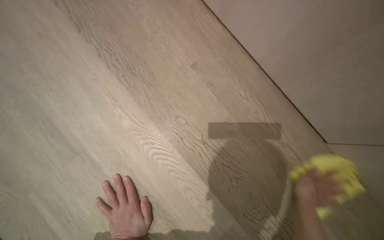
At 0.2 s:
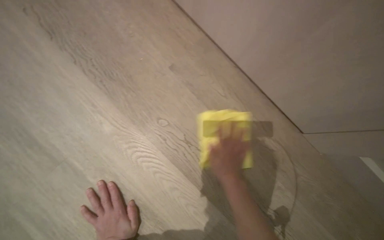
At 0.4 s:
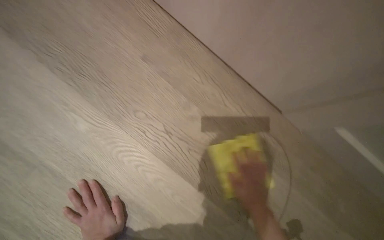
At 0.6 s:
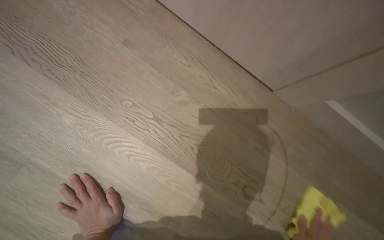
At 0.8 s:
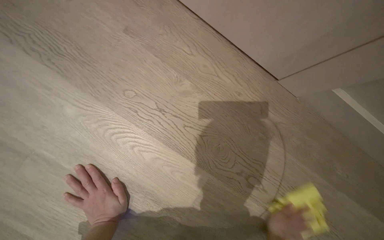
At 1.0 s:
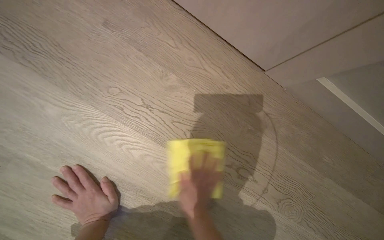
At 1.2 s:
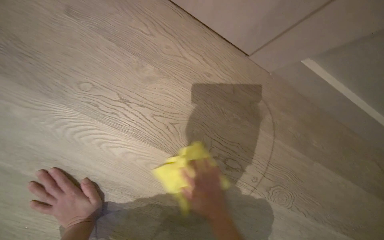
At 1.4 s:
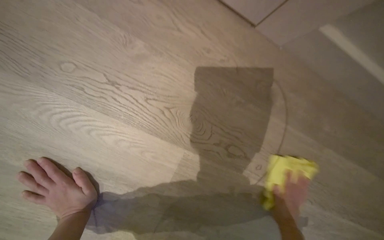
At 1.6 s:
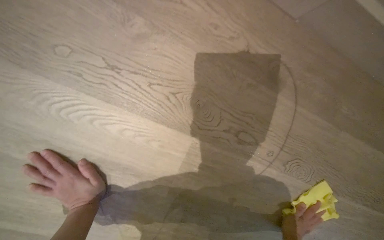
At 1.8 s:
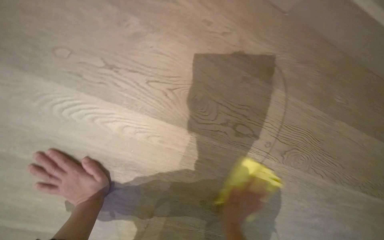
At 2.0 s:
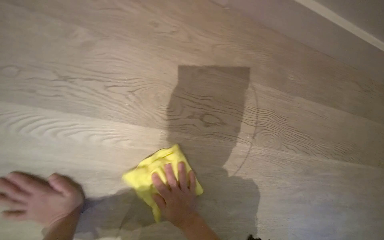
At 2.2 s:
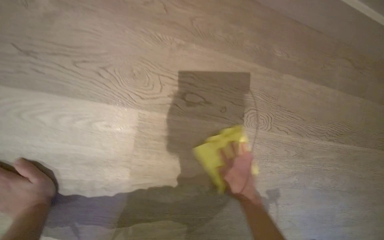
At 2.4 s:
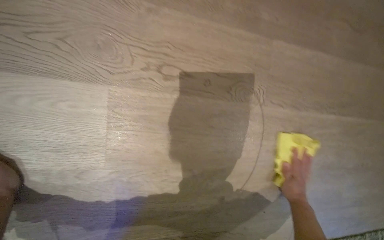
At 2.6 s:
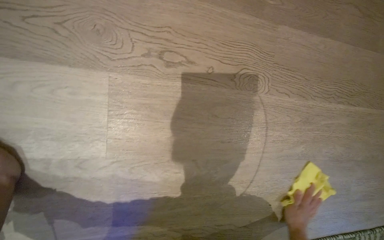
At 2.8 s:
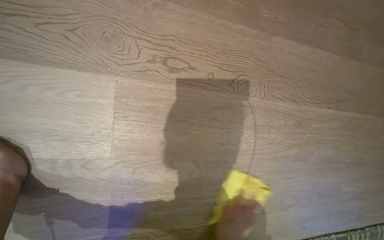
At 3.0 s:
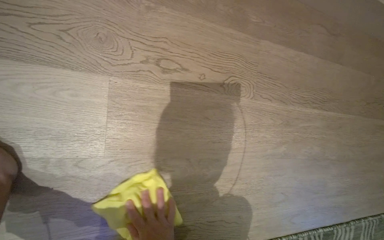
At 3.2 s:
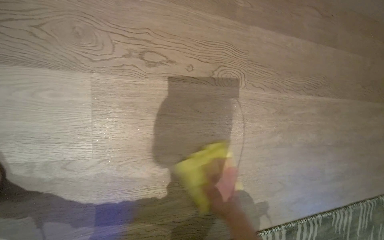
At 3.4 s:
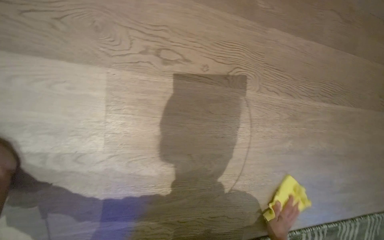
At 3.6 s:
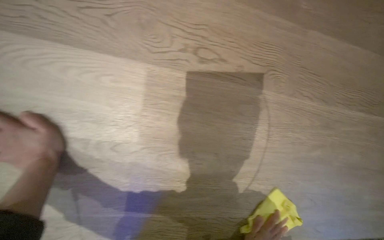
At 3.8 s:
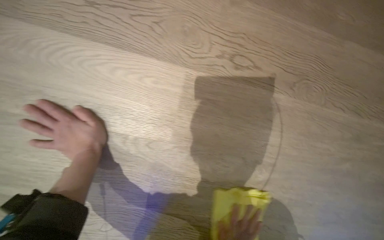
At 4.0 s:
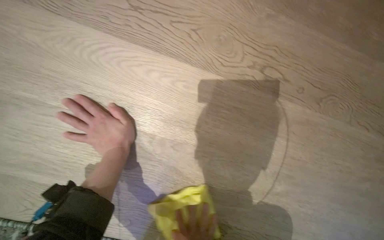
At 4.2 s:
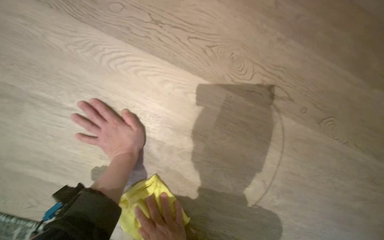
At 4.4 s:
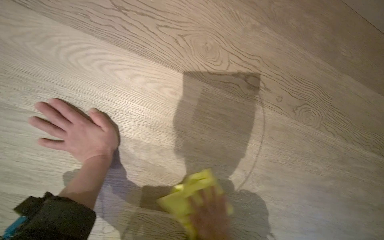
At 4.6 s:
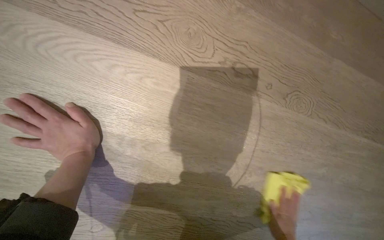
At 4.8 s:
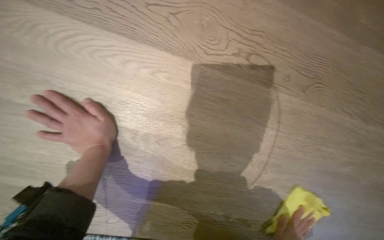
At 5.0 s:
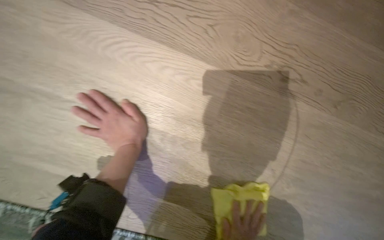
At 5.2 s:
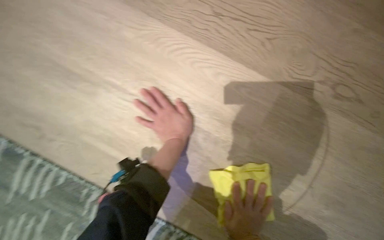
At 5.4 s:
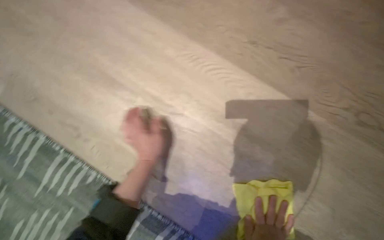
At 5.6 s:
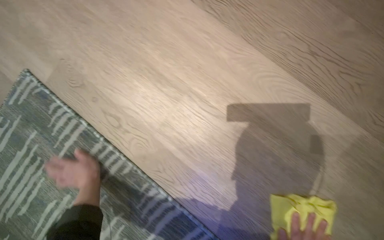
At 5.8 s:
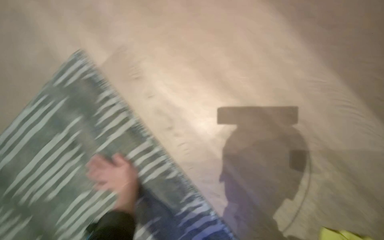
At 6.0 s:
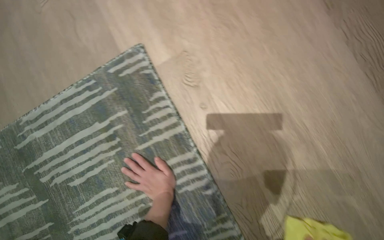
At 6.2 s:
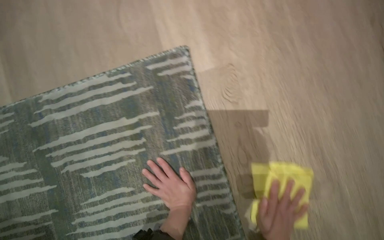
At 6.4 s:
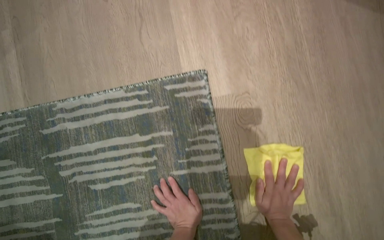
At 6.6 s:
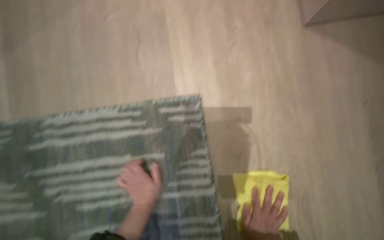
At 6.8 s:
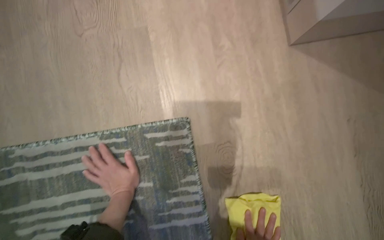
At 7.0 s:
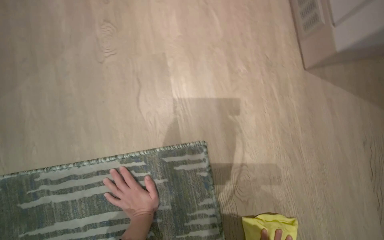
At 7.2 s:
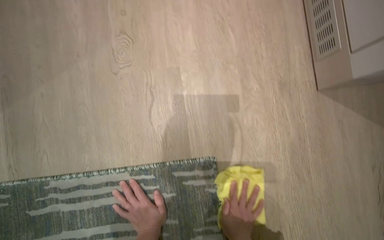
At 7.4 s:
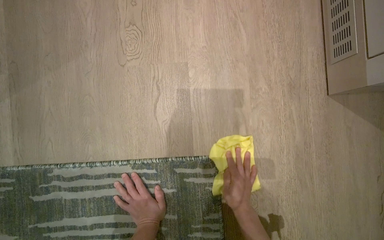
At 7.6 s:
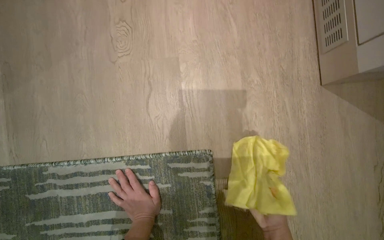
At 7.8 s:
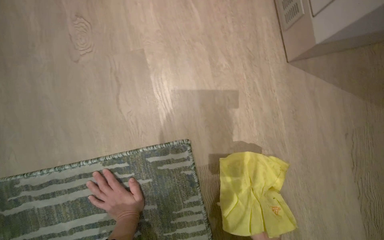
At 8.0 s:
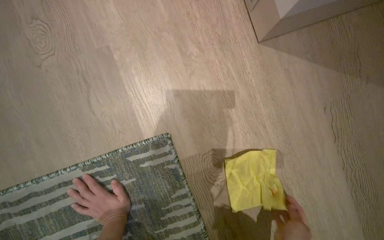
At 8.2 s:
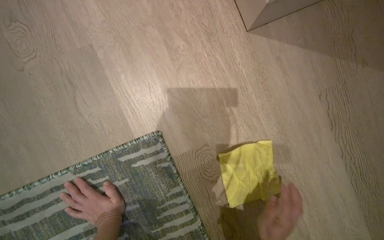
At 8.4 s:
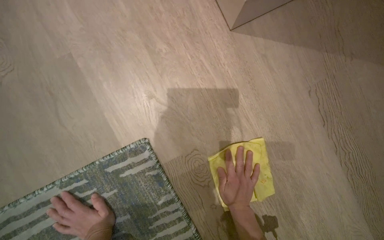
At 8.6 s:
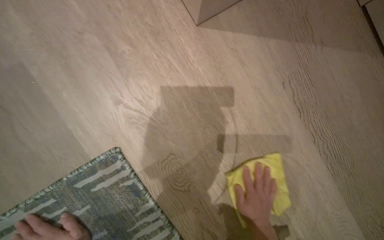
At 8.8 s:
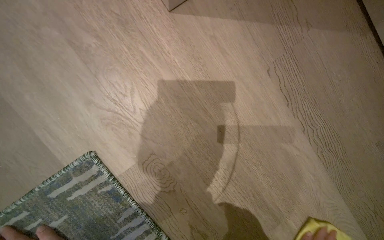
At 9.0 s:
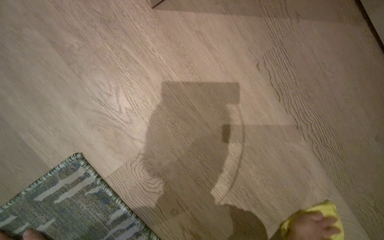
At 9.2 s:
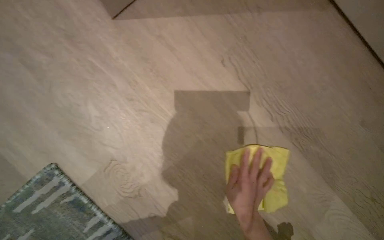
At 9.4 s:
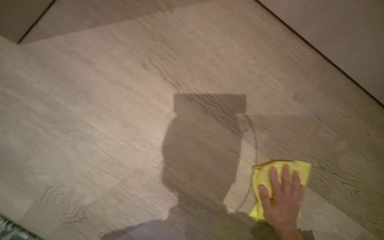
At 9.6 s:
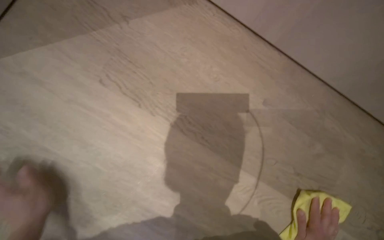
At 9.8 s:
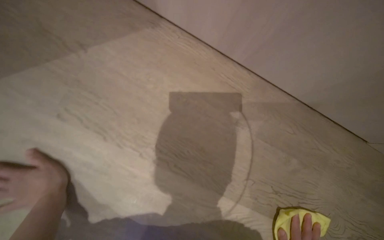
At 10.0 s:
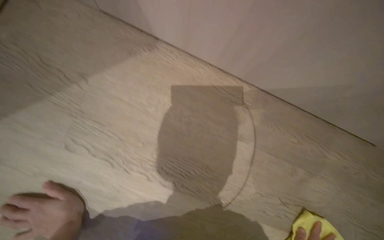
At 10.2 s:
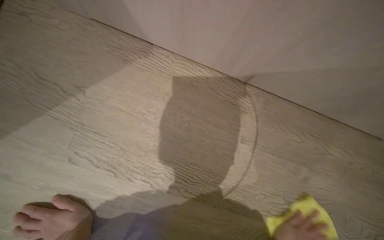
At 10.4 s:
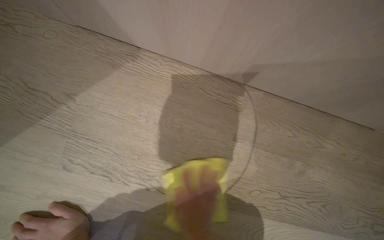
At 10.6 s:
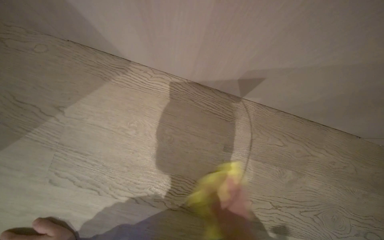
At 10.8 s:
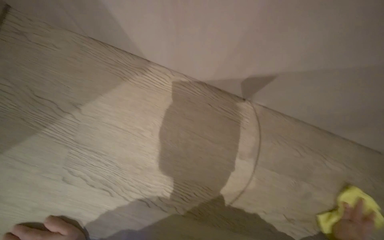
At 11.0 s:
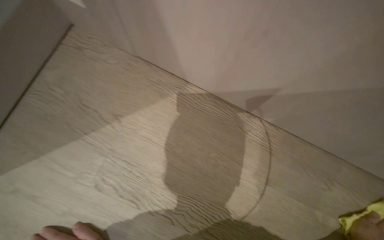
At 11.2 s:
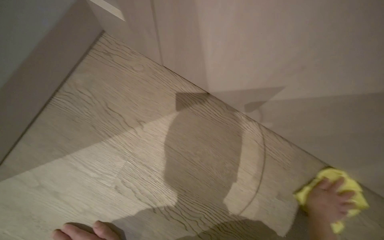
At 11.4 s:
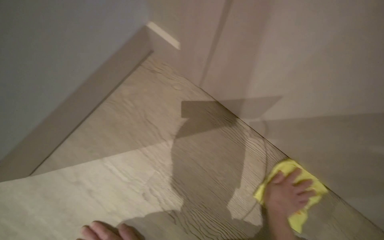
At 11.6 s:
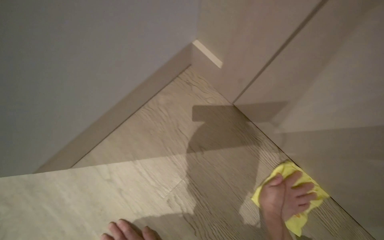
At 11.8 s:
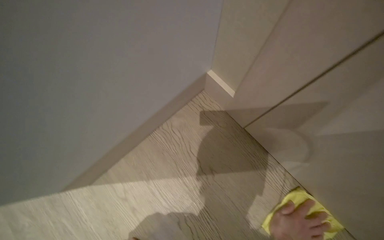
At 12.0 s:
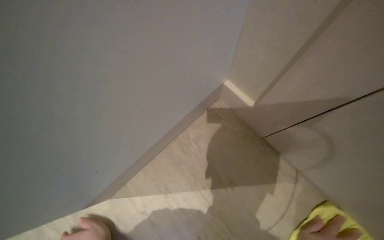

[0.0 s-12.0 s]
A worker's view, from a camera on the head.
Job: mopping floor.
The whole recording: Wiping room floor. The worker kneels and wipes the room floor with a yellow cloth.
0.0 to 1.6 s: The view tilts some 20 degrees downward.
4.4 to 6.0 s: The head travels some 50 cm. The wearer looks some 50 degrees further to the left.
6.0 to 7.6 s: The camera is carried about 40 cm.
7.6 to 9.0 s: The scene rotates counterclockwise by roughly 30 degrees.
9.0 to 10.4 s: The head travels about 50 cm. The scene rotates counterclockwise by roughly 35 degrees.
10.4 to 12.0 s: The wearer's head swings about 20 degrees to the left. The view tilts some 10 degrees upward.

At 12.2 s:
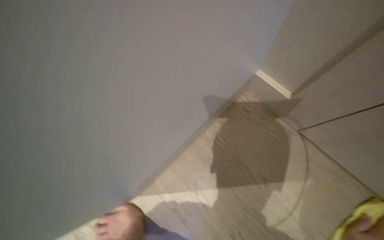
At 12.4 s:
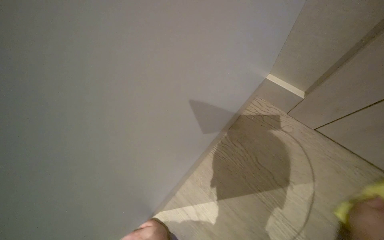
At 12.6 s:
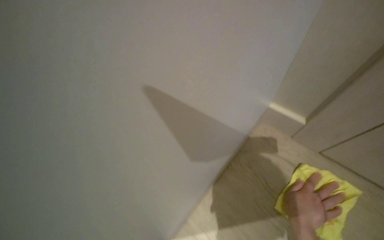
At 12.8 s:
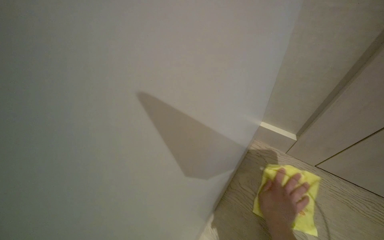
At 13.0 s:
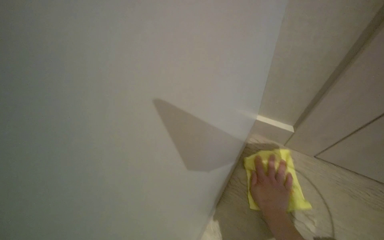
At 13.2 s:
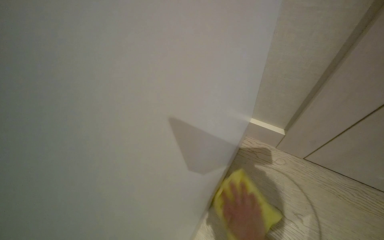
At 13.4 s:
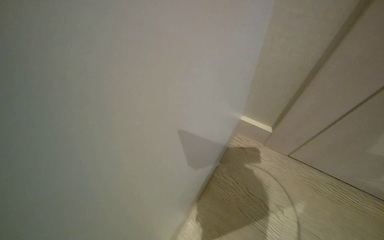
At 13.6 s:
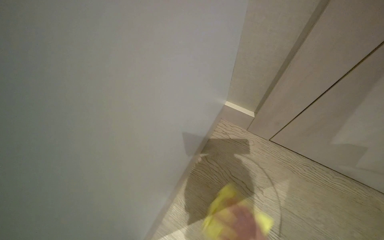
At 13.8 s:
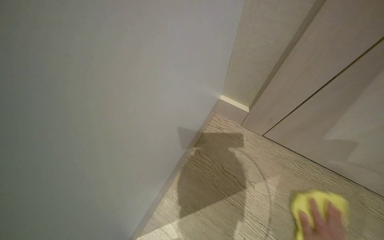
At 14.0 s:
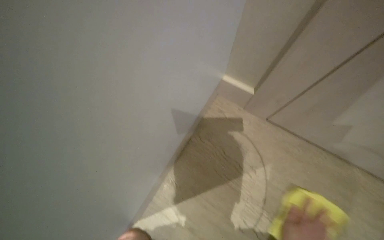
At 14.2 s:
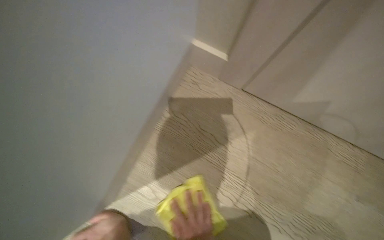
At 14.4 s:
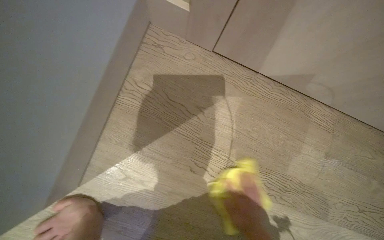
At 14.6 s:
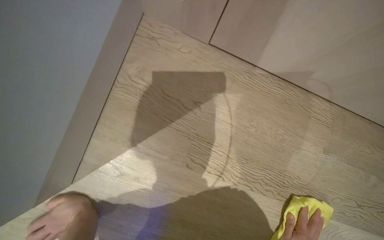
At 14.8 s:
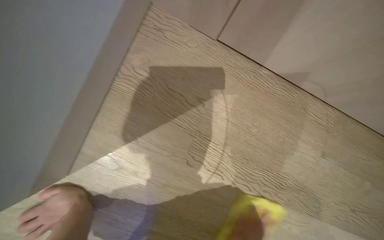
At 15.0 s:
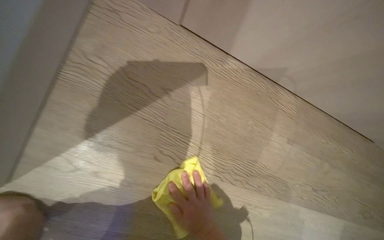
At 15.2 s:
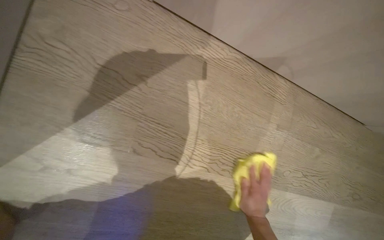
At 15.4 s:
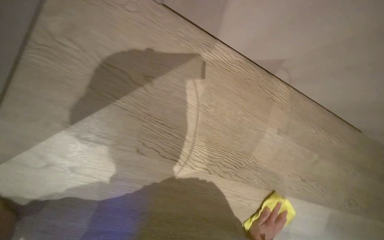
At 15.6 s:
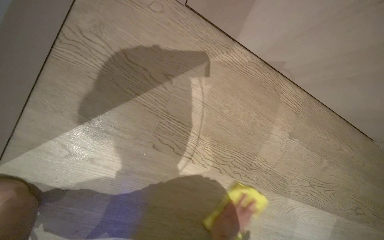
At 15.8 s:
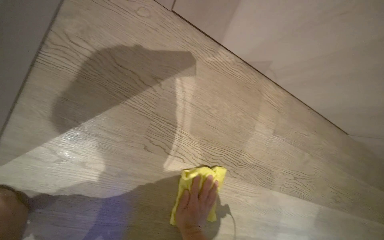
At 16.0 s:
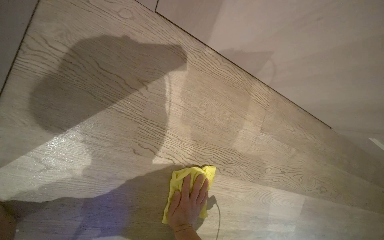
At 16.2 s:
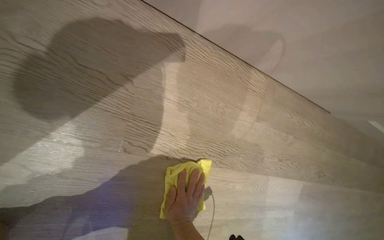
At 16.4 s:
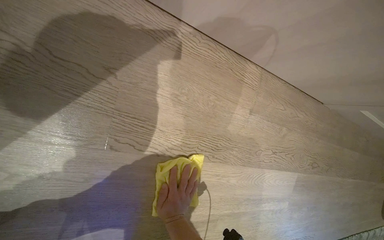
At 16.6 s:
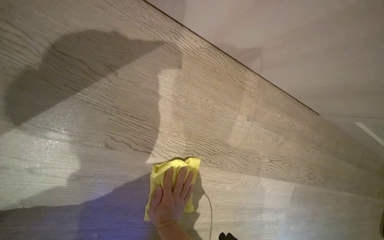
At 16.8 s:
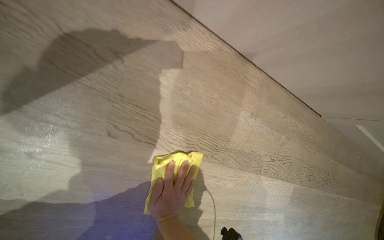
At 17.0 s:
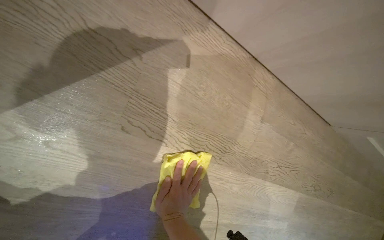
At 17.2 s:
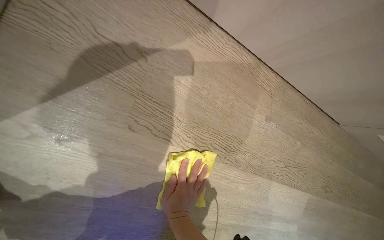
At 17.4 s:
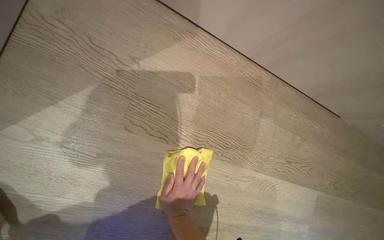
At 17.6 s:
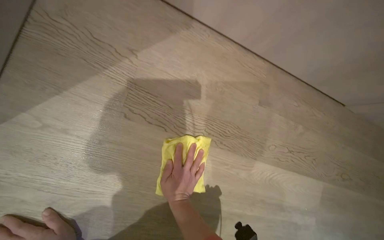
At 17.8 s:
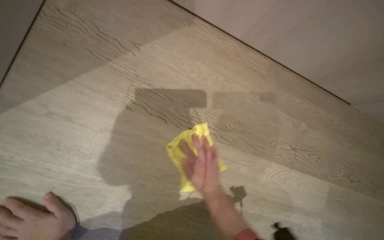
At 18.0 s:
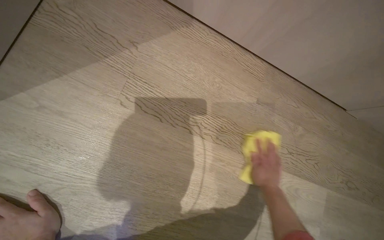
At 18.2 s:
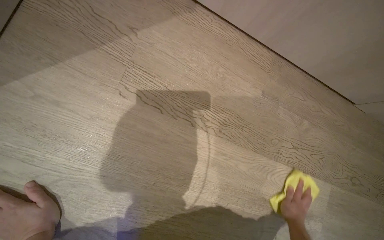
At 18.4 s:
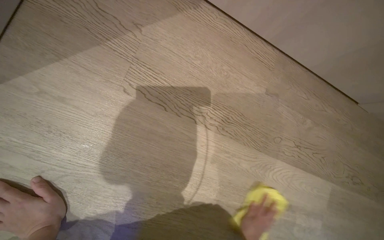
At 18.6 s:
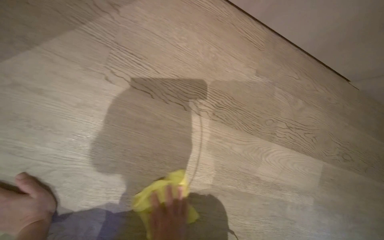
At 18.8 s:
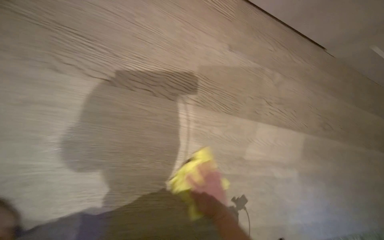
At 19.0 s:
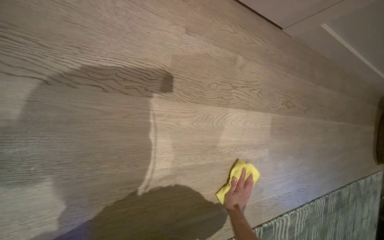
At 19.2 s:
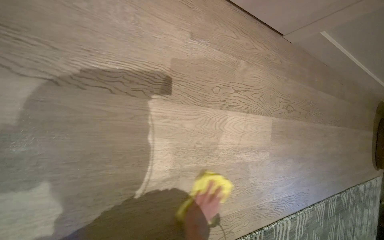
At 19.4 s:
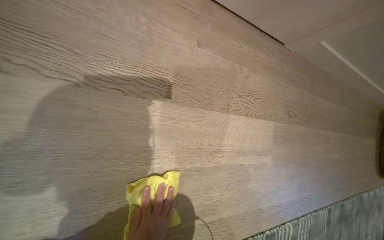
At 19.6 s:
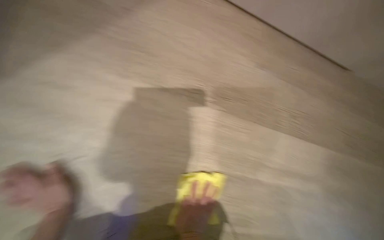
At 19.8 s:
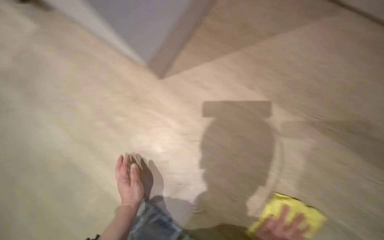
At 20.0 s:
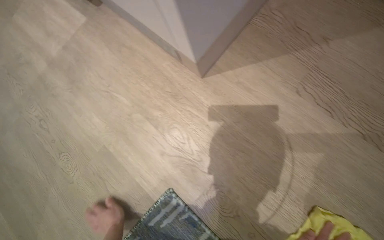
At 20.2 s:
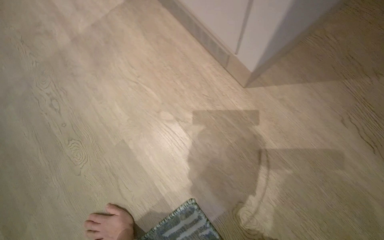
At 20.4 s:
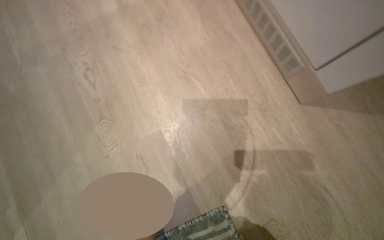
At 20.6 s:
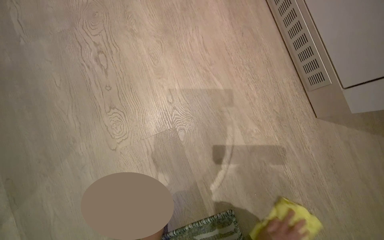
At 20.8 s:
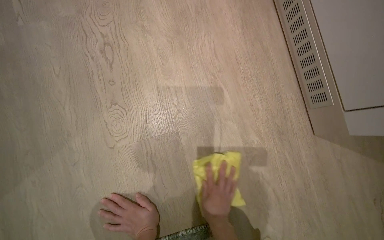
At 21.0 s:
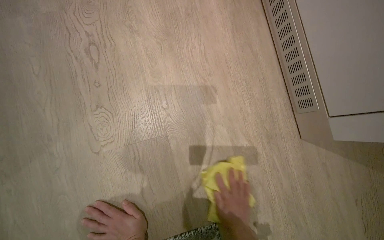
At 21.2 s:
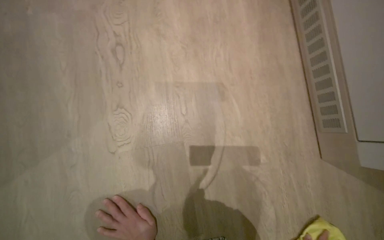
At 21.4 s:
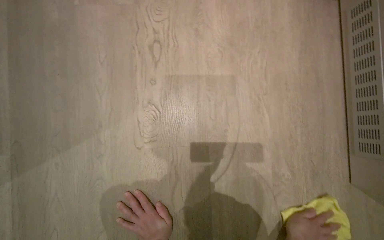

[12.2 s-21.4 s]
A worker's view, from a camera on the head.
Job: mopping floor.
The whole recording: Wiping room floor. The worker kneels and wipes the room floor with a yellow cloth.
13.8 to 15.2 s: The head turns to the right by about 20 degrees. The view tilts about 25 degrees downward.
16.8 to 18.4 s: The right hand travels to the right and down the picture by about 30 cm.
